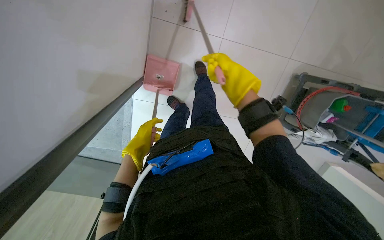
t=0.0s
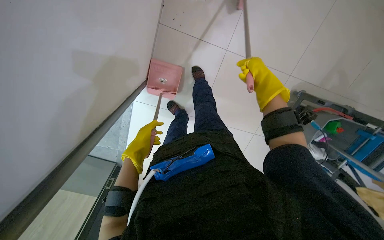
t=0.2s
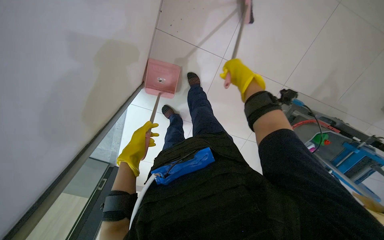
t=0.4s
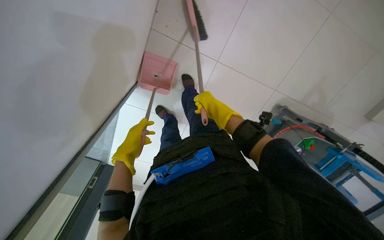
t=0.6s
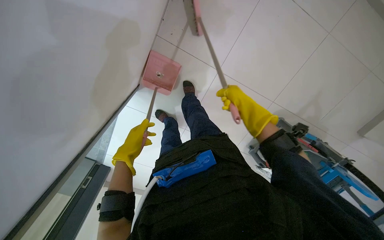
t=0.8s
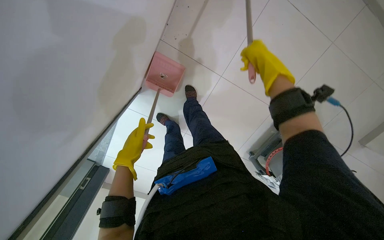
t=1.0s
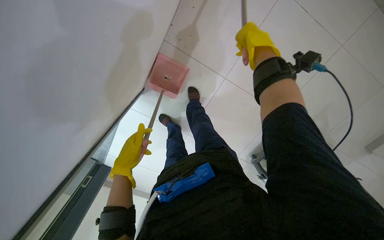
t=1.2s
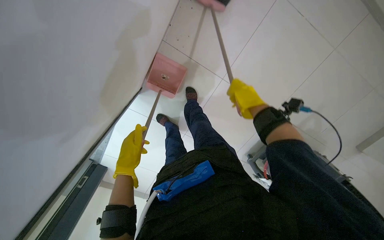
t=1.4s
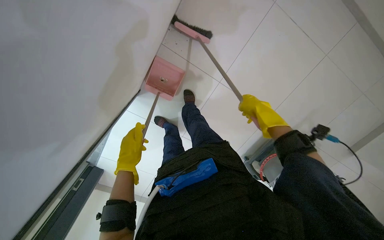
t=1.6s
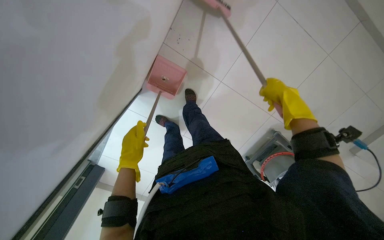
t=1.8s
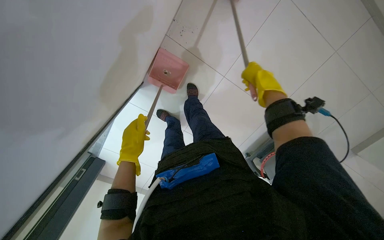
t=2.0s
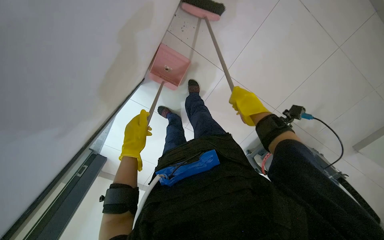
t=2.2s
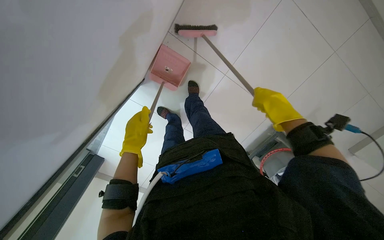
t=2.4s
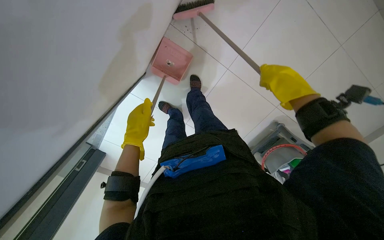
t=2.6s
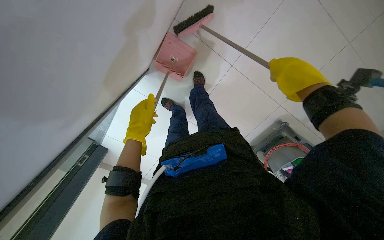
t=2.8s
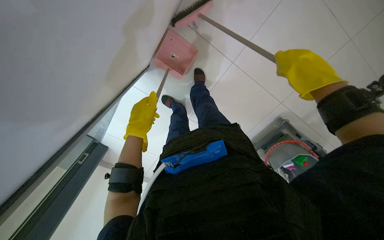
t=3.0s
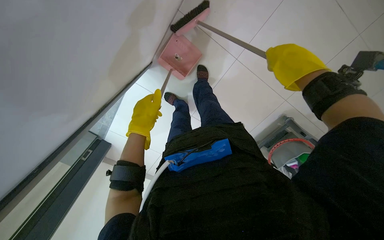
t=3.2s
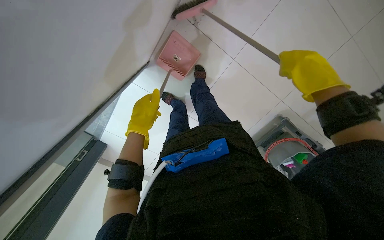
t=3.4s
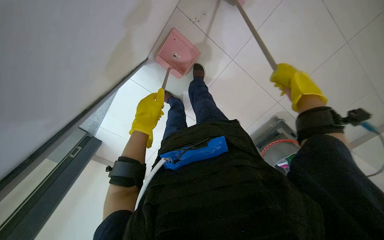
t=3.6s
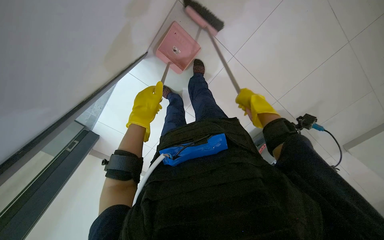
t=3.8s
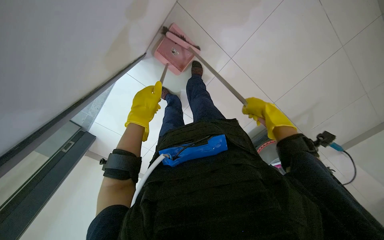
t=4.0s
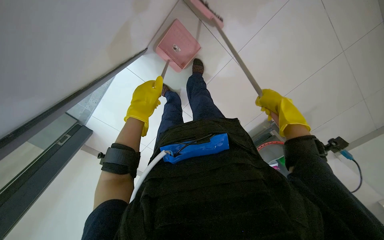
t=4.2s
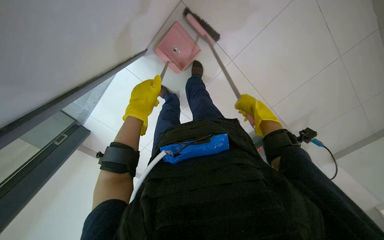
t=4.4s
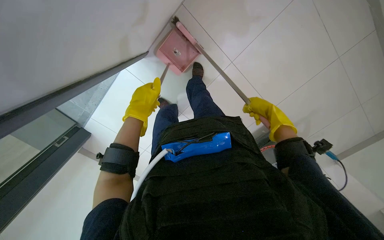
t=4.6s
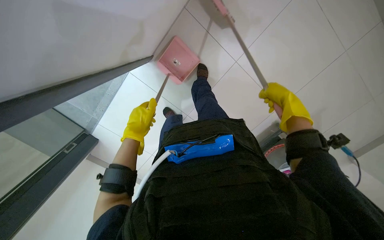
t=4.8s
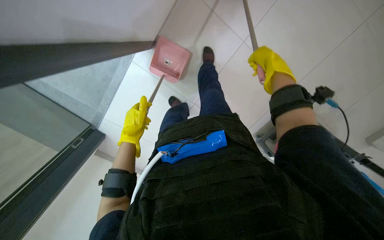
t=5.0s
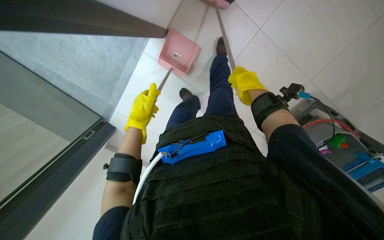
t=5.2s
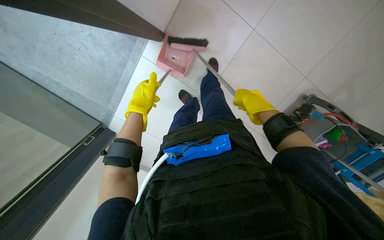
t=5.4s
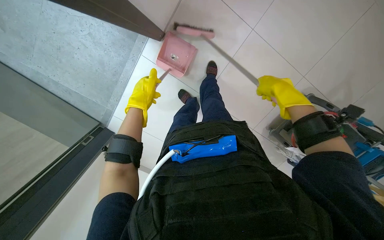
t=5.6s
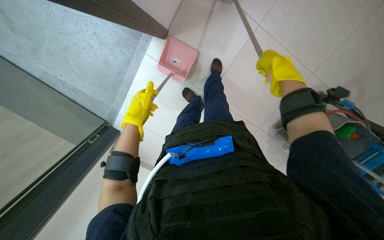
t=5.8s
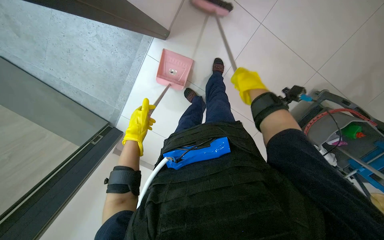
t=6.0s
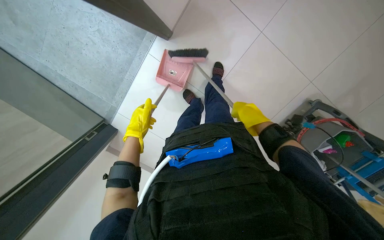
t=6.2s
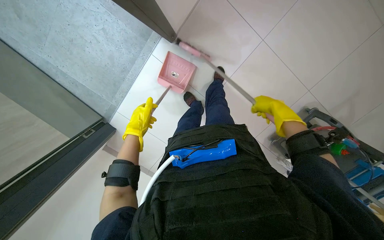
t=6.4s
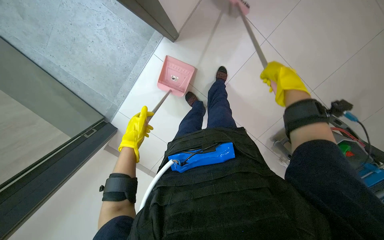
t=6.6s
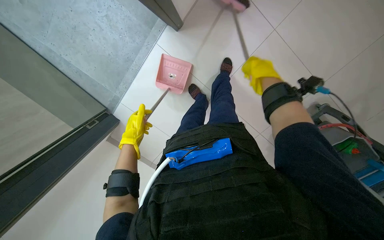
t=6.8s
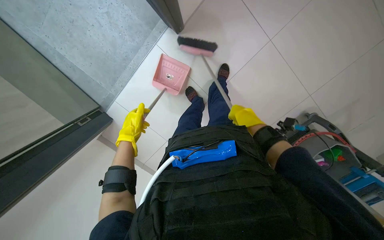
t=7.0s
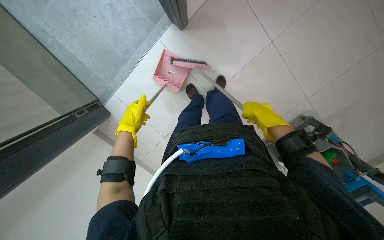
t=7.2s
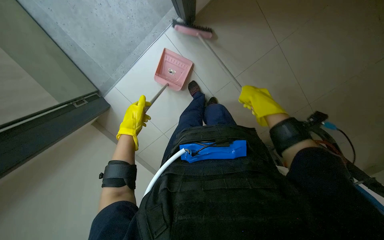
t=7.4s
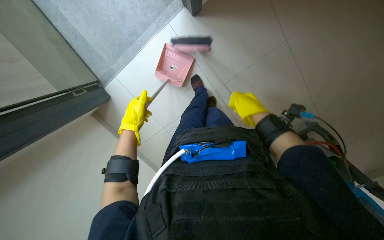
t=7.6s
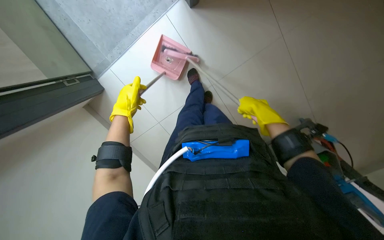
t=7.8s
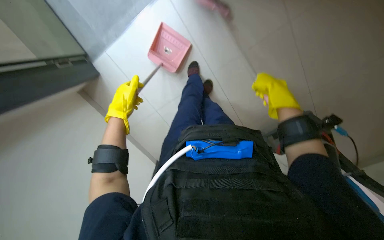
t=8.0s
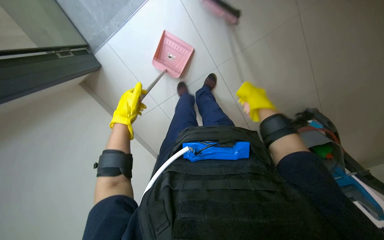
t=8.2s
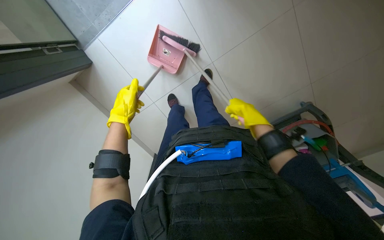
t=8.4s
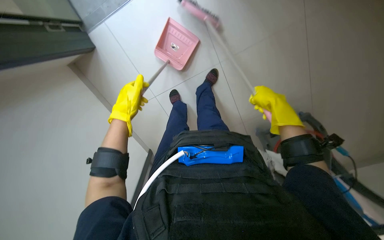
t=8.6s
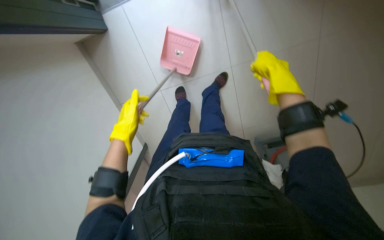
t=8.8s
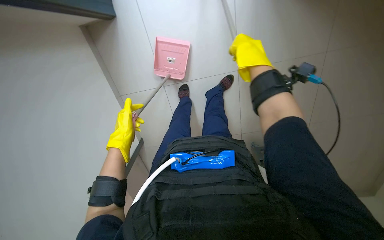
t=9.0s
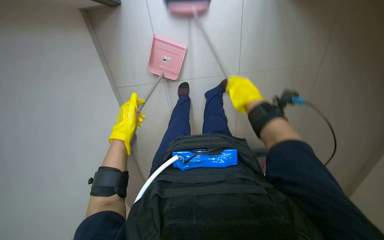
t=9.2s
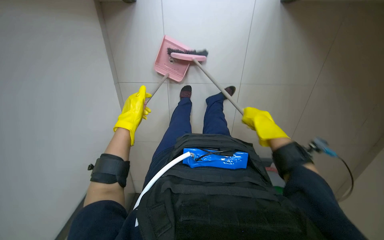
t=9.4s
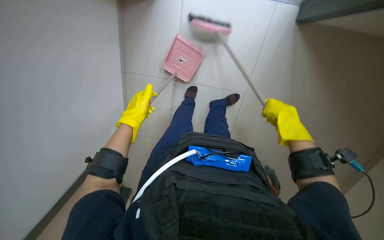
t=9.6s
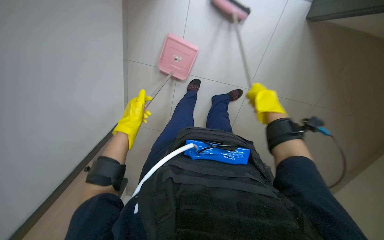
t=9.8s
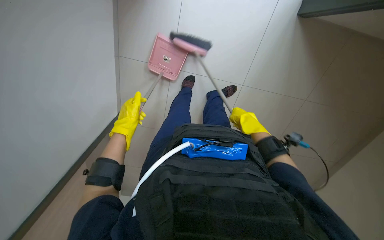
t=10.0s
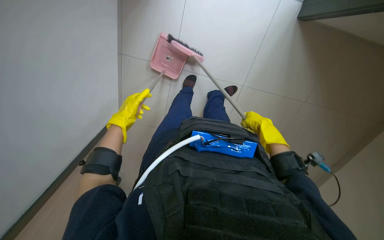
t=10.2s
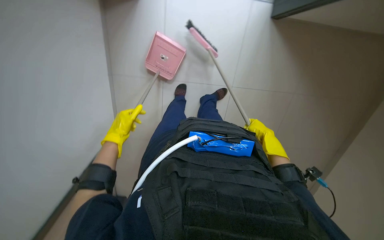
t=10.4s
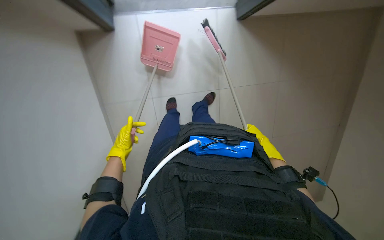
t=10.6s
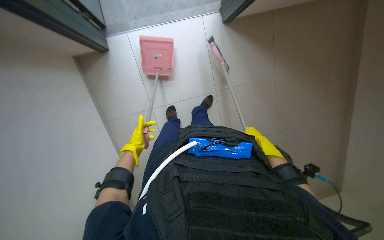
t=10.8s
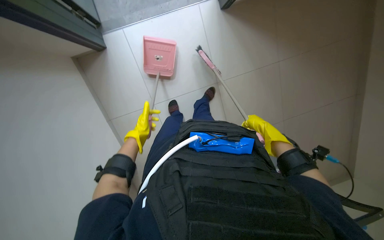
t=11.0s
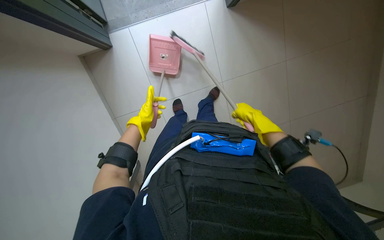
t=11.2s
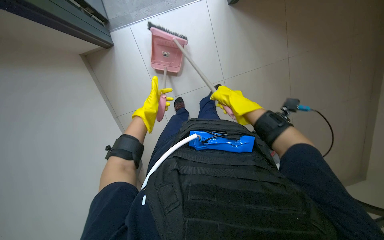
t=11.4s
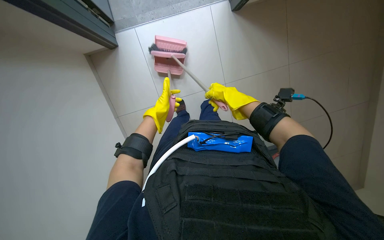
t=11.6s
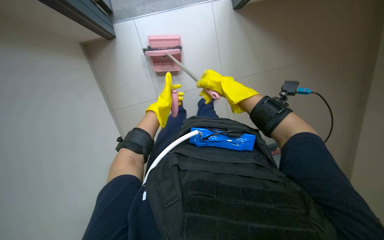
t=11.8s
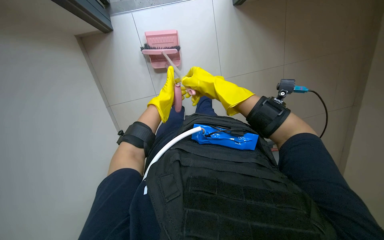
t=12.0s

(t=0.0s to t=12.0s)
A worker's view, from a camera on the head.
Job: sweeping floor.
The whole recording: Sweeping floor with broom and dustpan. The worker sweeps the floor using a broom and dustpan.
t=0.0s - t=1.6s: The left hand is displaced nearer to the camera by approximately 10 cm; the right hand swings nearer and farther, some 25 cm each way, with 2 reversals.
t=1.6s - t=3.0s: The right hand swings nearer and farther, about 15 cm each way, with 2 reversals.
t=3.0s - t=4.4s: The right hand moves farther from the camera and to the left, roughly 20 cm.
t=4.4s - t=6.0s: The right hand swings left and right, roughly 15 cm each way, with 2 reversals; the left hand goes approximately 25 cm down the picture, to the left and farther from the camera.
t=7.6s - t=9.0s: The camera pitches downward, by roughly 15 degrees. The right hand travels up the picture and to the left by approximately 30 cm.
t=9.0s - t=10.4s: The right hand moves up and down the picture over about 20 cm, changing direction 2 times. Meanwhile the left hand moves farther from the camera, about 10 cm.
t=10.4s - t=12.0s: The left hand goes some 15 cm to the right and up the picture; the right hand goes roughly 30 cm to the left and nearer to the camera.

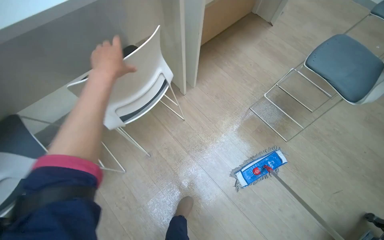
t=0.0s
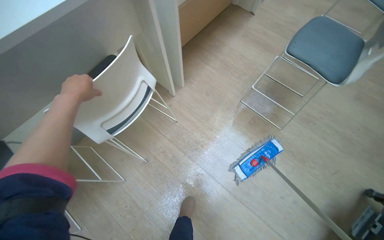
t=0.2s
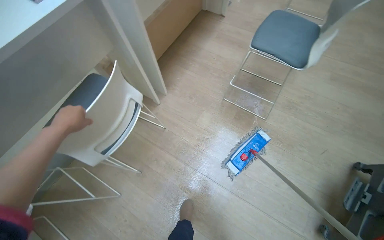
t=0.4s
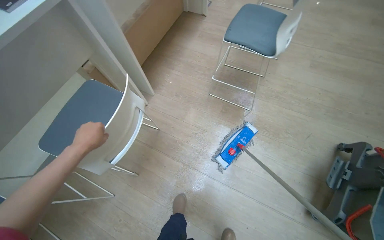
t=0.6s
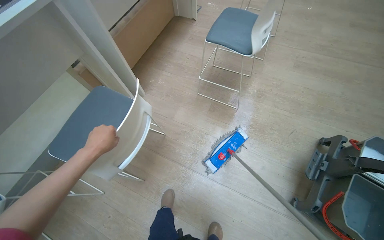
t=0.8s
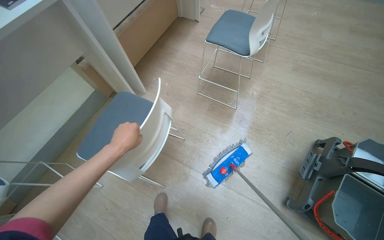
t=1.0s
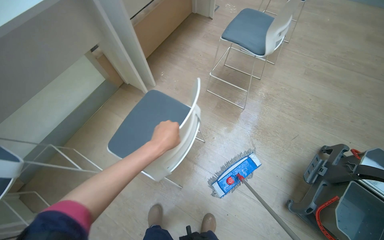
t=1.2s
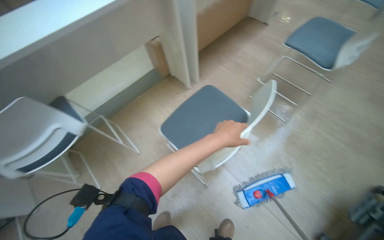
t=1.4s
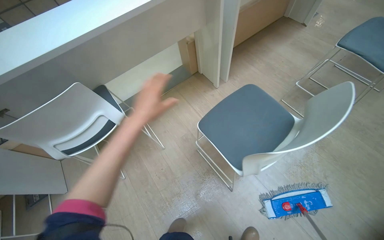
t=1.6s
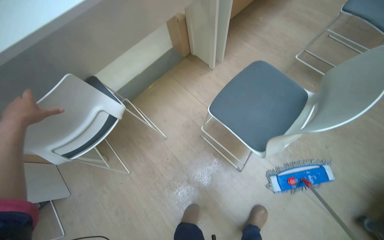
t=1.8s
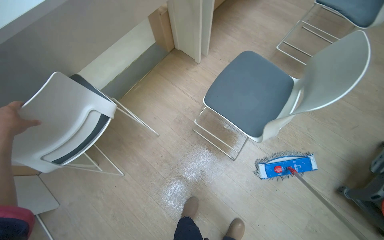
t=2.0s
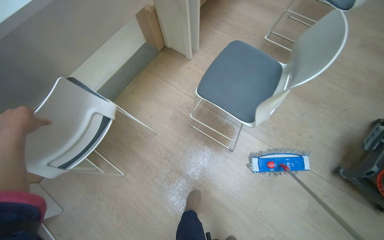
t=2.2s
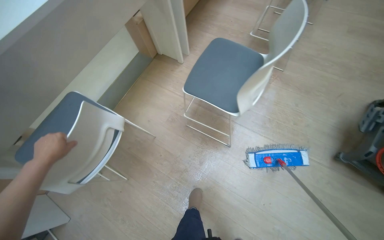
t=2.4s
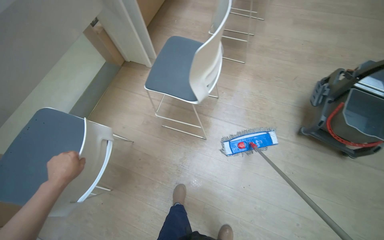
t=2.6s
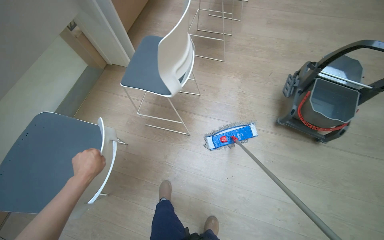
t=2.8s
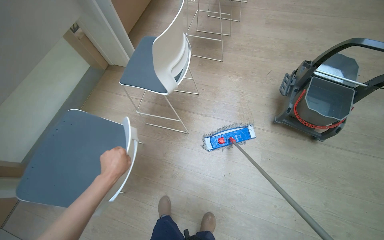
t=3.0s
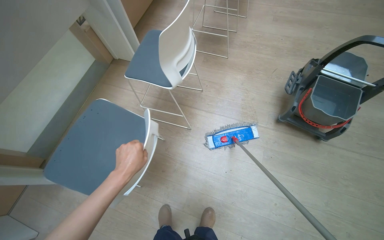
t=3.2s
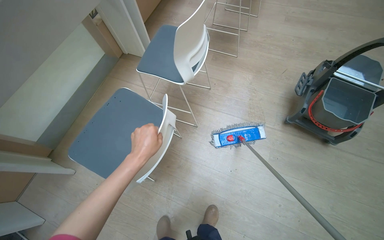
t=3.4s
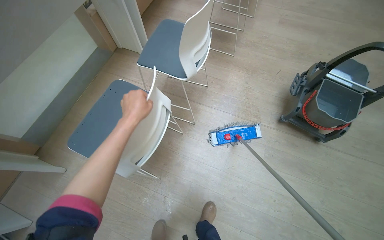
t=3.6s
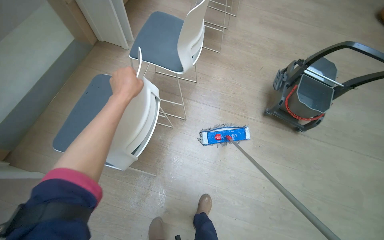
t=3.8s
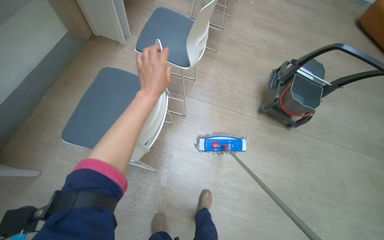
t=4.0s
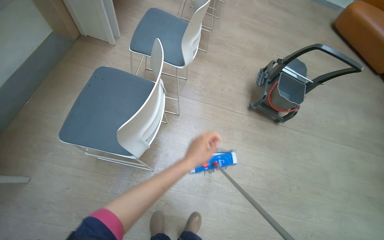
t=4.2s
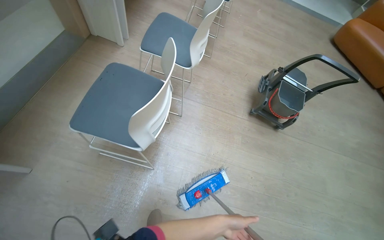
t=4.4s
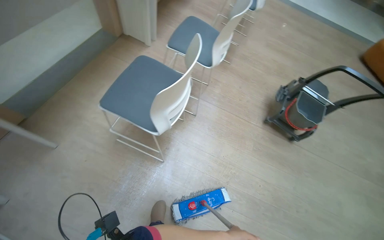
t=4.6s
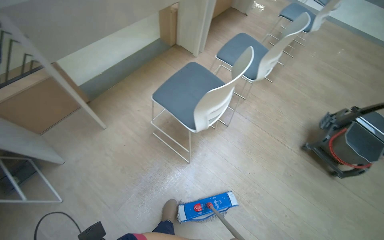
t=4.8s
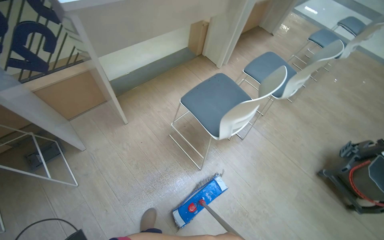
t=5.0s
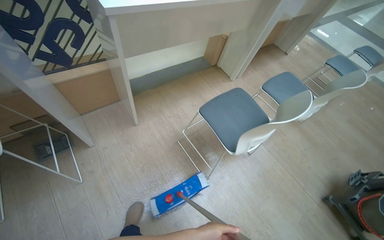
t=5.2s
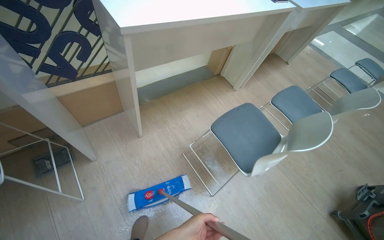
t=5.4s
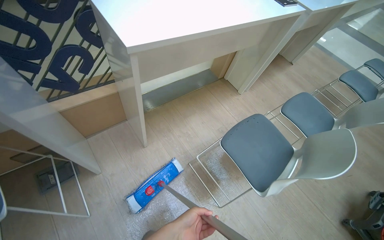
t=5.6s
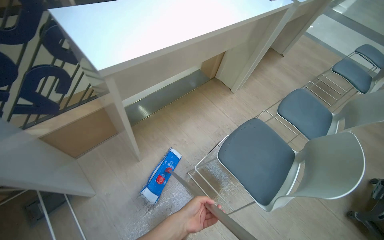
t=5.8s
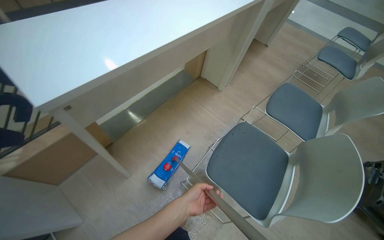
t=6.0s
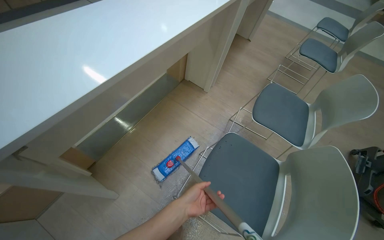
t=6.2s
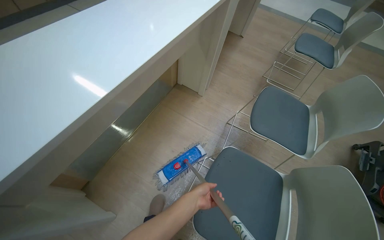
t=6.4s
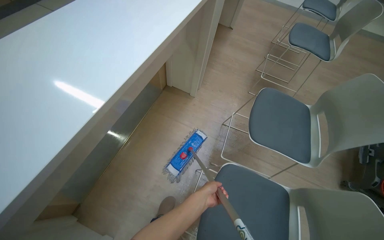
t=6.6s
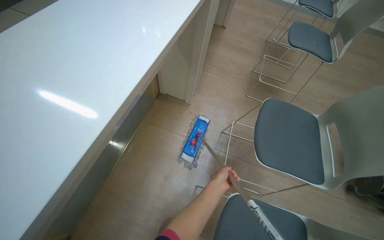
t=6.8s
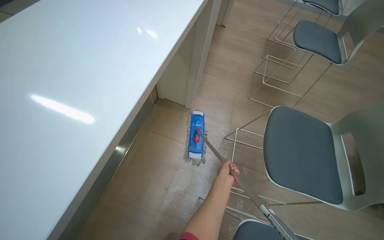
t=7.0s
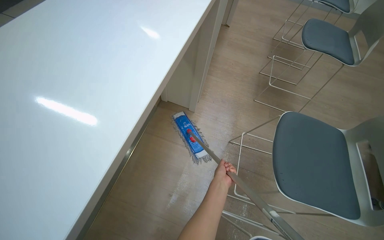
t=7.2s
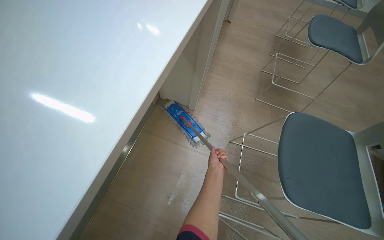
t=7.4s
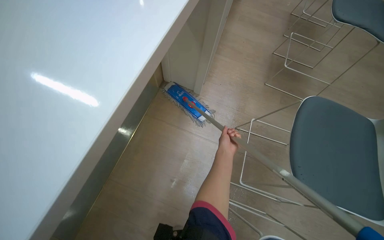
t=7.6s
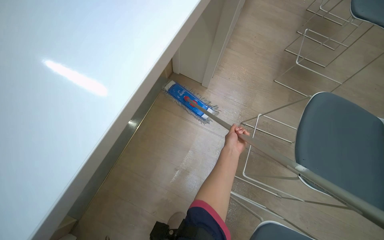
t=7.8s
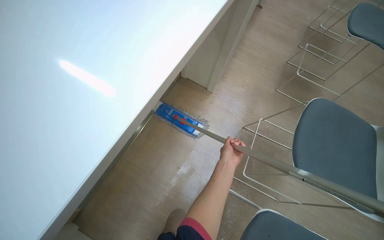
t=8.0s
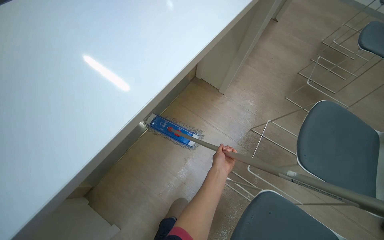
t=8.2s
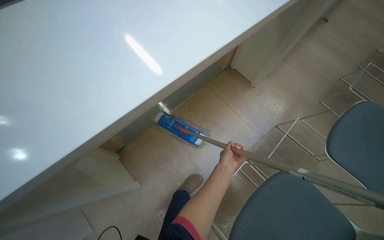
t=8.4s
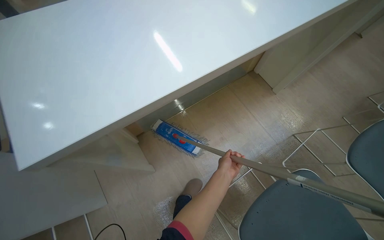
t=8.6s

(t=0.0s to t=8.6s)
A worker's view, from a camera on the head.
Job: mopping floor.
The whole recording: Mopping office floor. The worker moves chairs, mops the office floor, and rinses the mop.
t=0.0s - t=1.4s: The left hand goes roughly 60 cm to the right and down the picture.
t=1.4s - t=2.8s: The camera is carried roughly 40 cm. The wearer's head swings about 30 degrees to the right.
t=2.8s - t=4.4s: The head travels roughly 40 cm. The view swings some 15 degrees to the right.
t=4.4s - t=5.8s: The head travels some 50 cm. The head turns to the left by approximately 30 degrees. The view tilts approximately 15 degrees upward.
t=5.8s - t=7.2s: The head travels approximately 90 cm. The scene turns roughly 25 degrees counterclockwise in the picture.
t=7.2s - t=8.6s: The camera travels approximately 50 cm. The head rotates roughly 35 degrees to the left.
